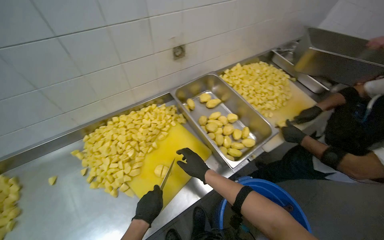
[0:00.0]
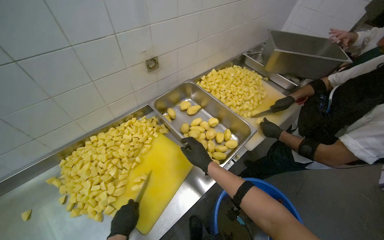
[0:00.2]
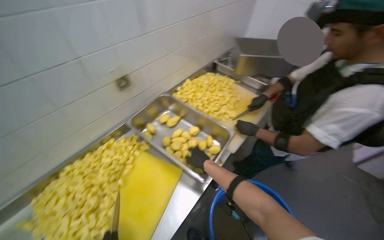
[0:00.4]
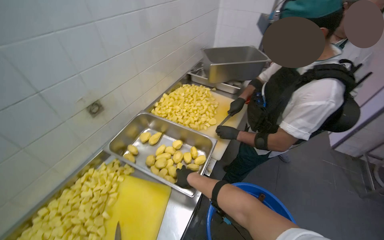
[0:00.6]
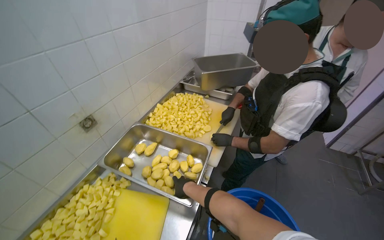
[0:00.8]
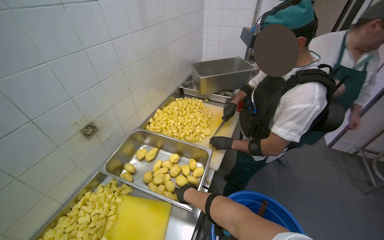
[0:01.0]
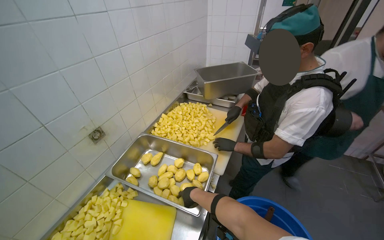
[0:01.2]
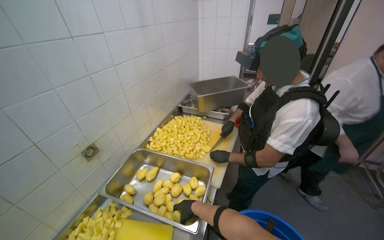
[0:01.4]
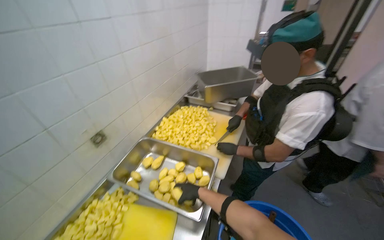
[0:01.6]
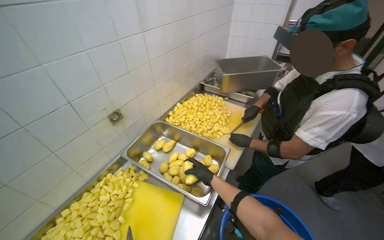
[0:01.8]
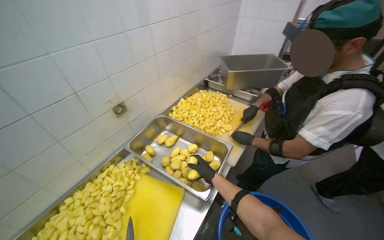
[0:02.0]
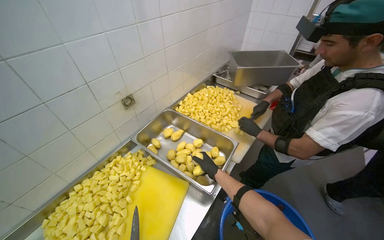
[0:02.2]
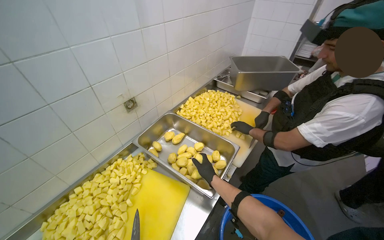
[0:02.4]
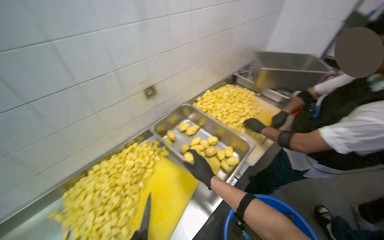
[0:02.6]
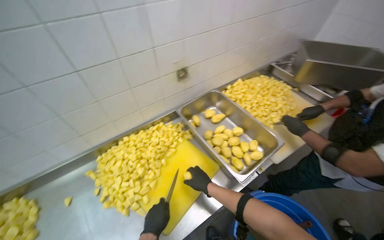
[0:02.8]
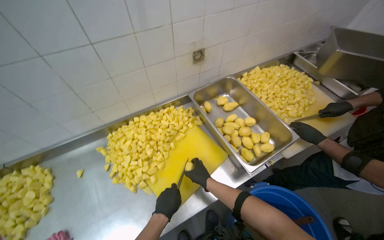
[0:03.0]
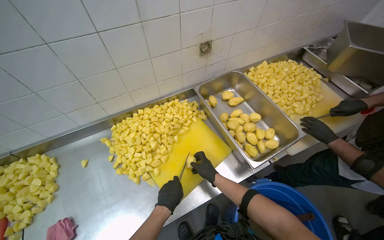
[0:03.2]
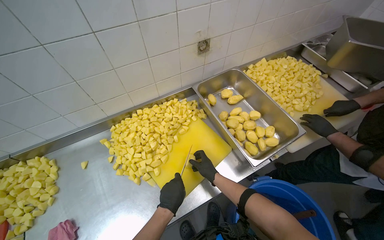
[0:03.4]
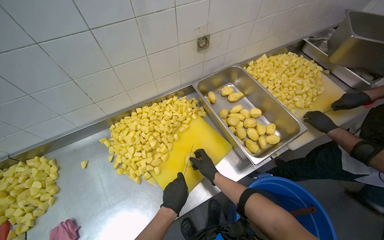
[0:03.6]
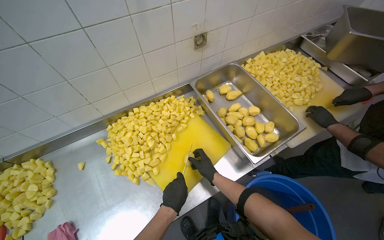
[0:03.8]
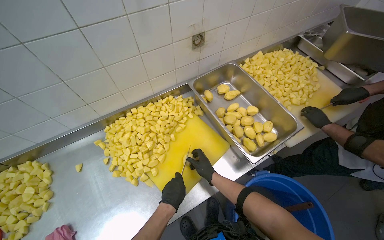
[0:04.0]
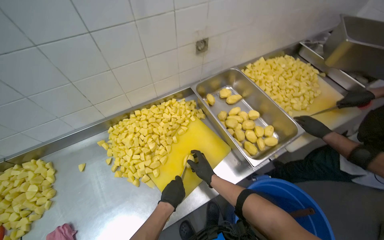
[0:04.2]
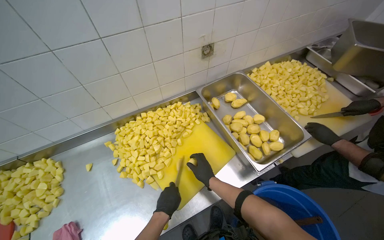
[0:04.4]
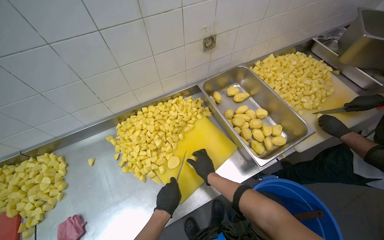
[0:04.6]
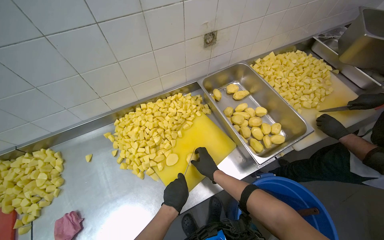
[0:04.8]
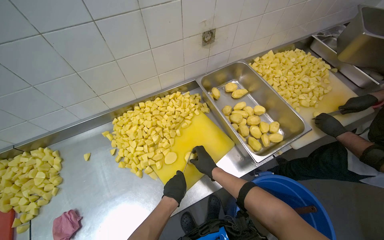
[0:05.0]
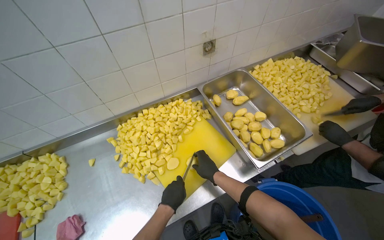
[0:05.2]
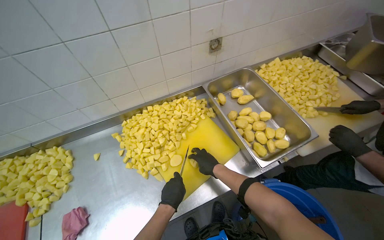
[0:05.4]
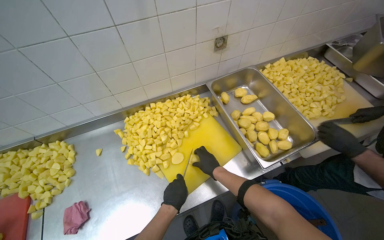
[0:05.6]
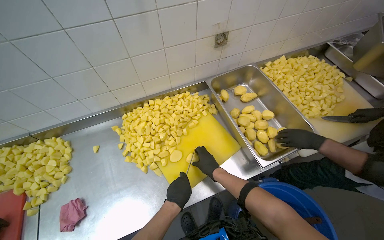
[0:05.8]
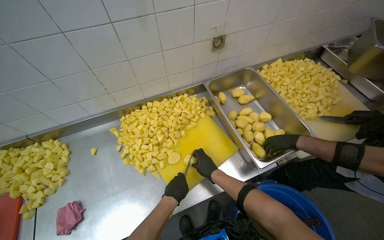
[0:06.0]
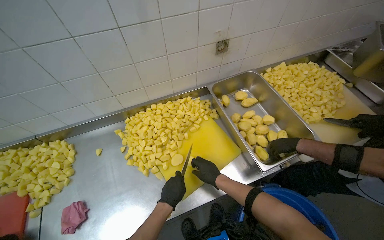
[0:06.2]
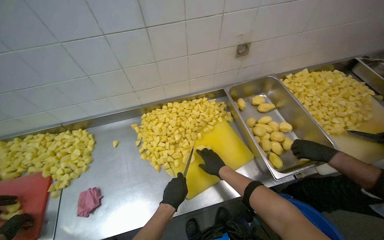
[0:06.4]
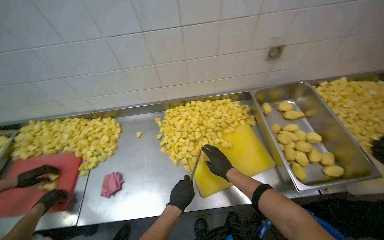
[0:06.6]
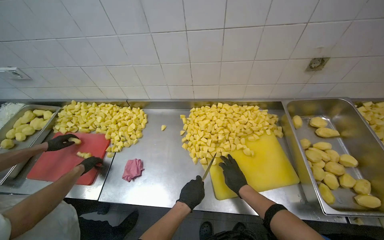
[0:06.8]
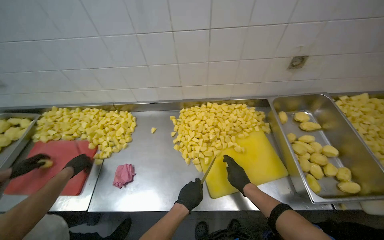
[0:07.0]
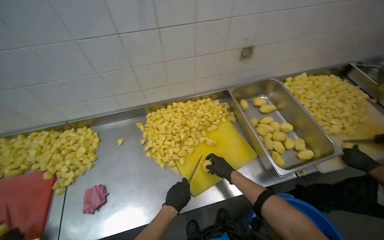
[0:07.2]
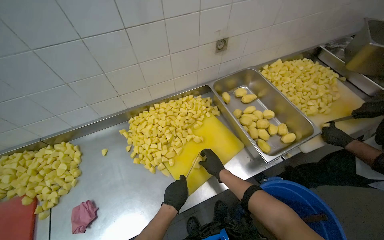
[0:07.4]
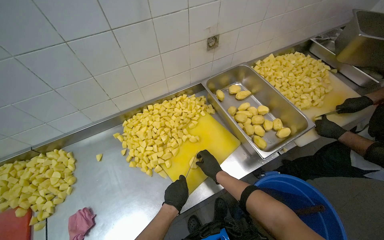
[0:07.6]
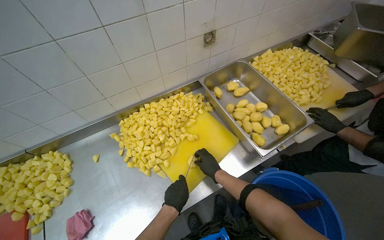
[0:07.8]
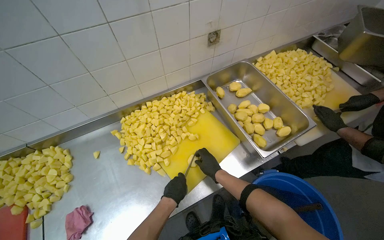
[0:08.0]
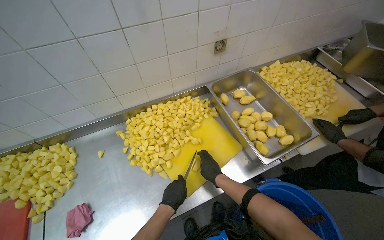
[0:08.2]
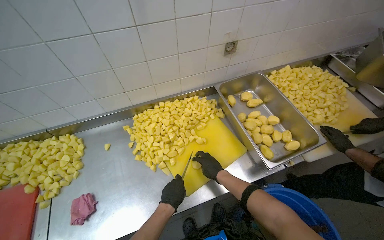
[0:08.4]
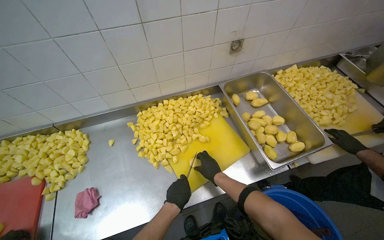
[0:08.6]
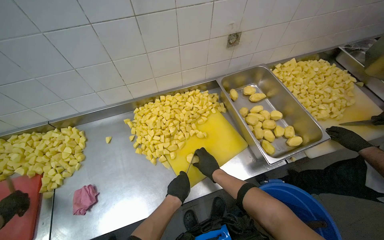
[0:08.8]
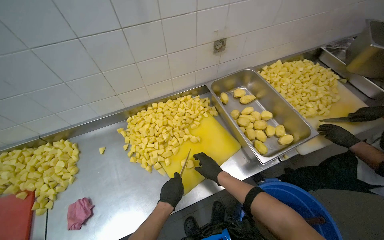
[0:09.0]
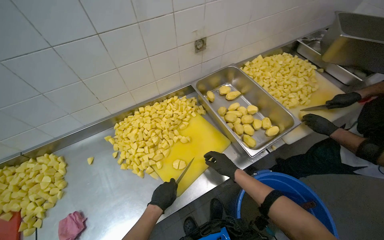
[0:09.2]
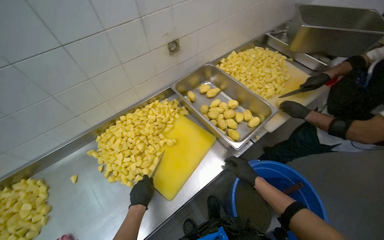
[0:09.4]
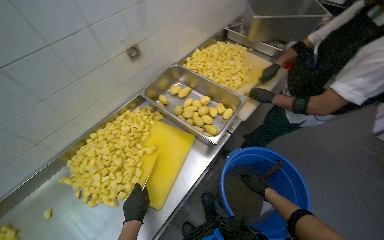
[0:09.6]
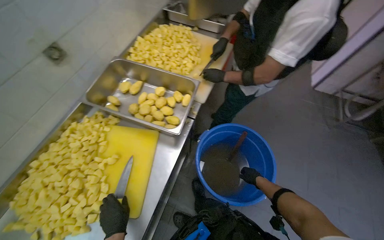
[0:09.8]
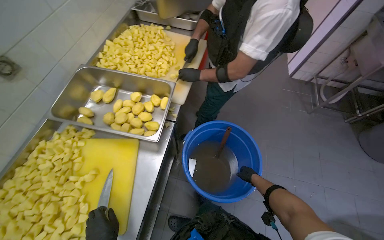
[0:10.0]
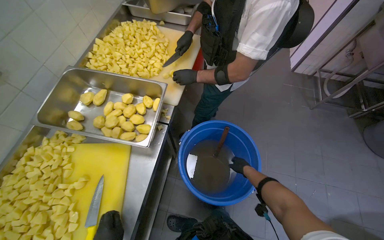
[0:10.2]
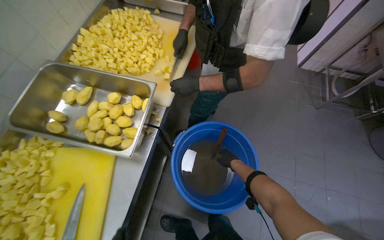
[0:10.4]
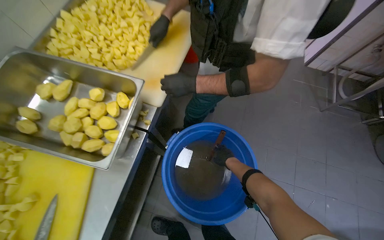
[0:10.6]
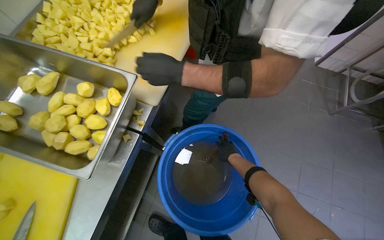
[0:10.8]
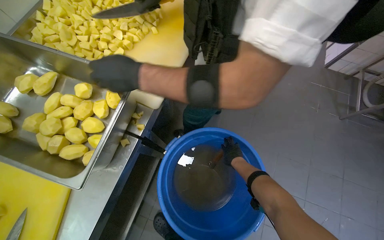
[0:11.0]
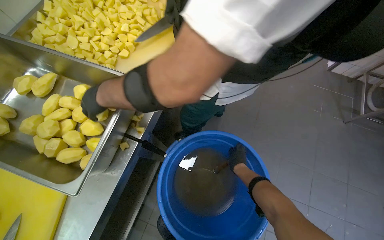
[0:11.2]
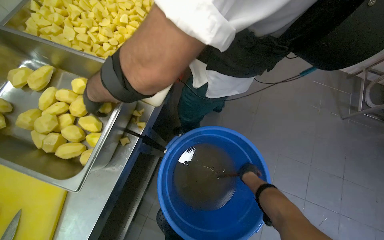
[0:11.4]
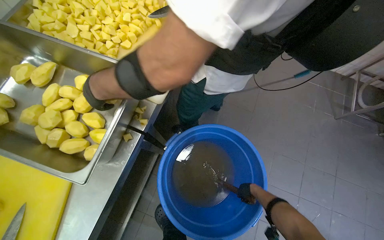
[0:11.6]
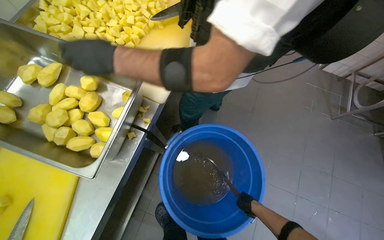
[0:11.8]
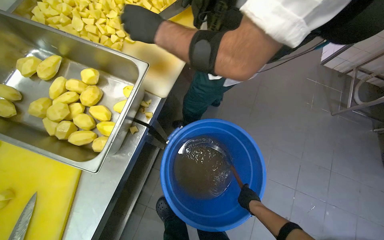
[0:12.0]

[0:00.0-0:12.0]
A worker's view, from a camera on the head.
Job: preparing food.
The whole recording: Cutting potatoes into pieces. The worker cuts peeled potatoes into small pieces on a yellow cutting board.
0:00.0 to 0:01.6: The wearer looks some 35 degrees further to the right. The view tilts some 15 degrees upward.
0:01.6 to 0:03.0: The head rotates about 35 degrees to the left. The camera pitches downward, by about 20 degrees.
0:03.0 to 0:06.0: The hands are busy where they are.
0:07.6 to 0:09.0: The hands are busy where they are.
0:09.0 to 0:10.4: The head rotates about 50 degrees to the right.
0:10.4 to 0:12.0: The right hand moves down the picture, approximately 10 cm.

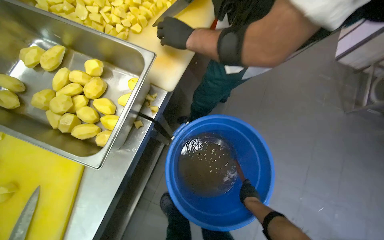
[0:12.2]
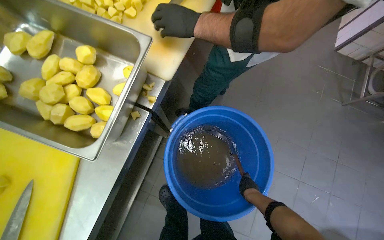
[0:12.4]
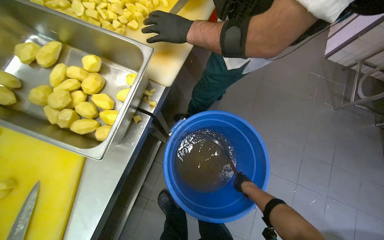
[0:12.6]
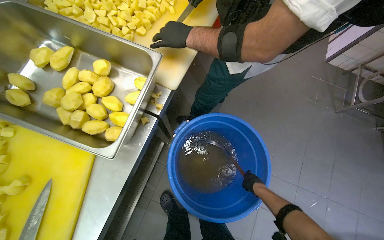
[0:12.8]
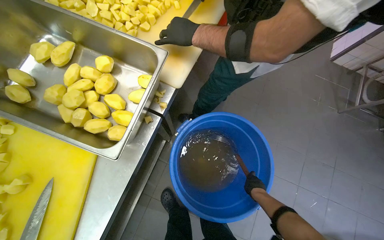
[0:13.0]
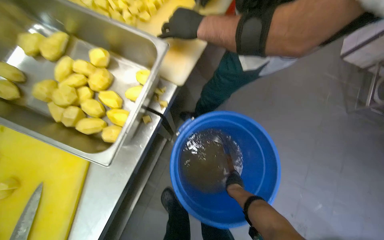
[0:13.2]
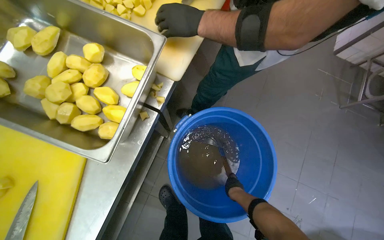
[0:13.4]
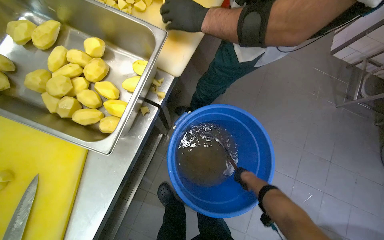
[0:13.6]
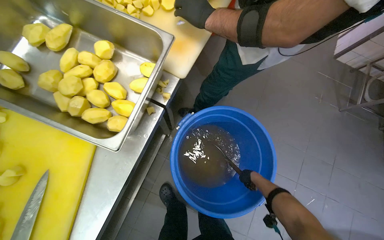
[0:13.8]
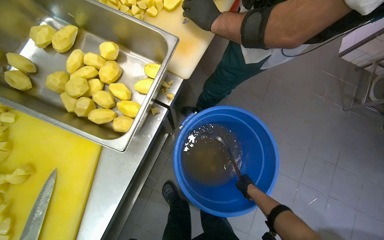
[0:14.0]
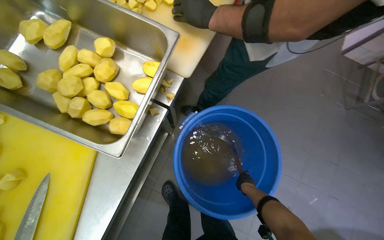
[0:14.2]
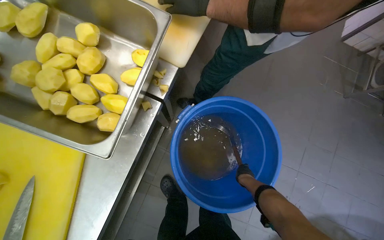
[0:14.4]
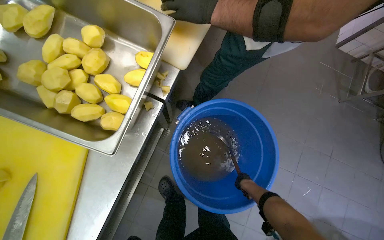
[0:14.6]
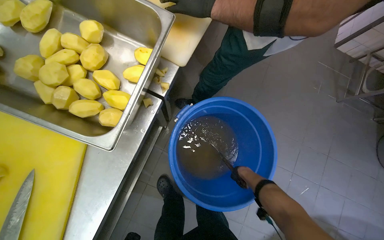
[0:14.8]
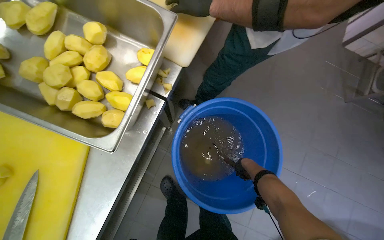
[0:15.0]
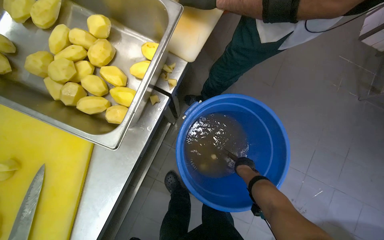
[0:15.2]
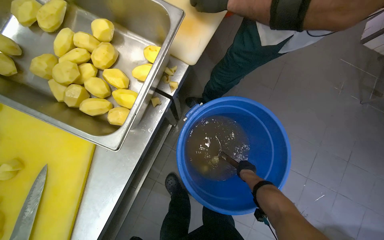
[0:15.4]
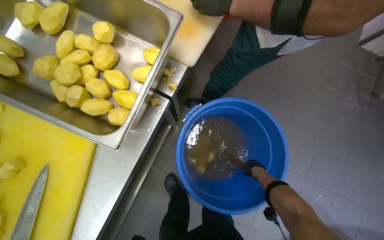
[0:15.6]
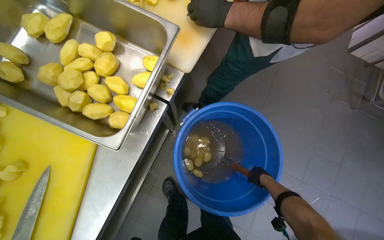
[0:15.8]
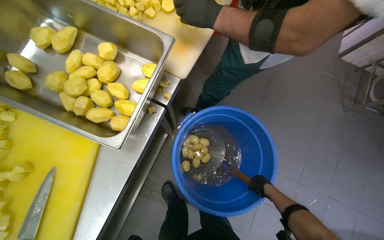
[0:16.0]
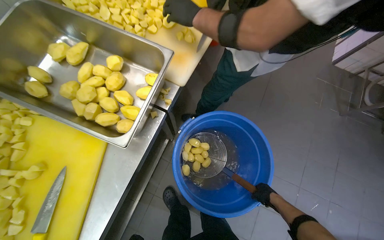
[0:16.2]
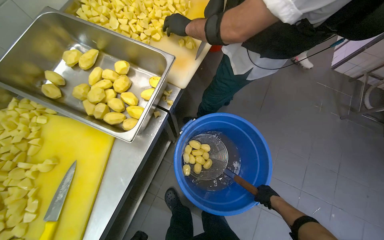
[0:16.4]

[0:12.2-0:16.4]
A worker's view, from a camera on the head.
Job: preparing food.
The whole recording: Cutting potatoes into pieces. The worker cuts peeled potatoes into small pieces on a yellow cutting board.
0:15.0 to 0:16.4: The right hand is displaced to the right and down the picture by about 15 cm, and moves about 15 cm farther from the camera and comes back.

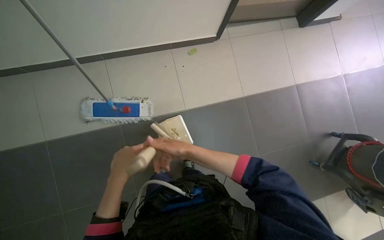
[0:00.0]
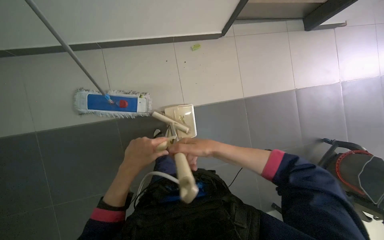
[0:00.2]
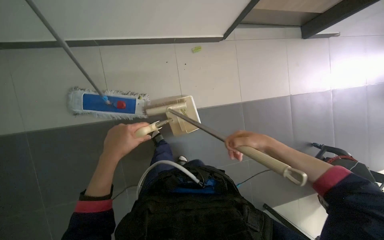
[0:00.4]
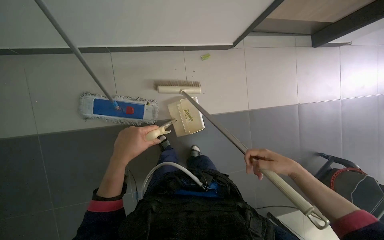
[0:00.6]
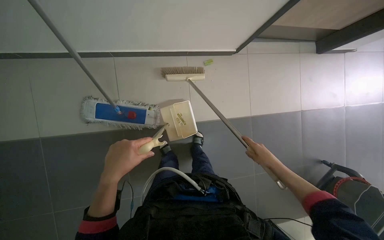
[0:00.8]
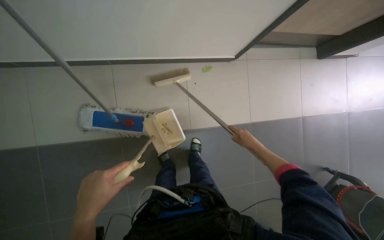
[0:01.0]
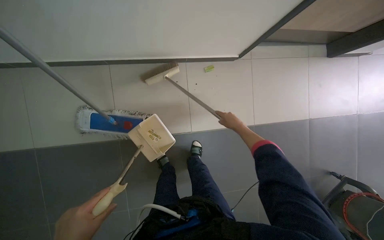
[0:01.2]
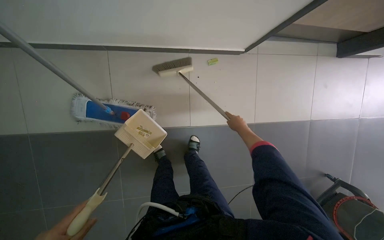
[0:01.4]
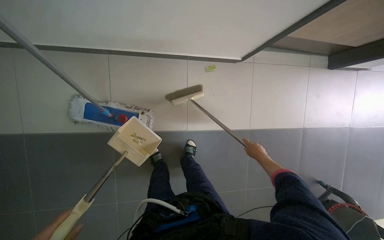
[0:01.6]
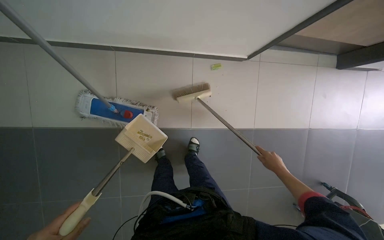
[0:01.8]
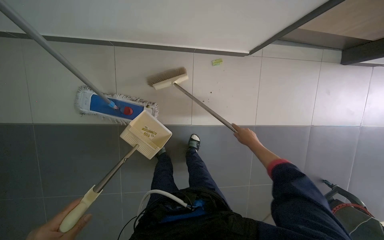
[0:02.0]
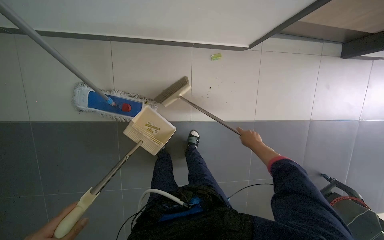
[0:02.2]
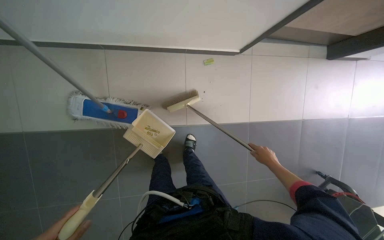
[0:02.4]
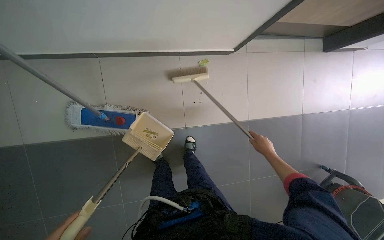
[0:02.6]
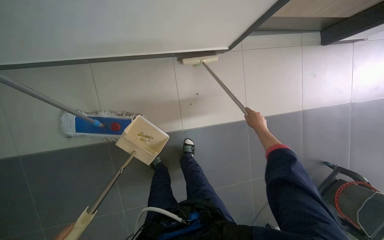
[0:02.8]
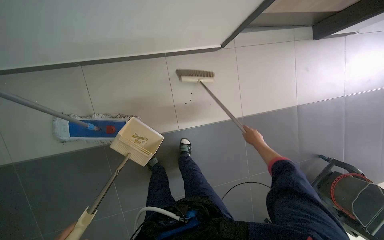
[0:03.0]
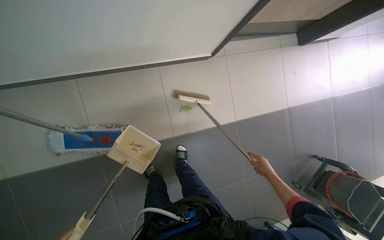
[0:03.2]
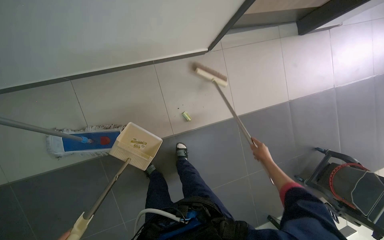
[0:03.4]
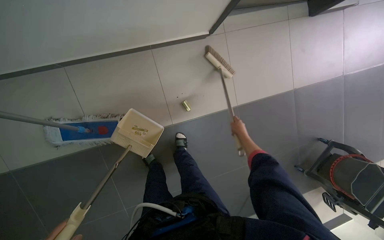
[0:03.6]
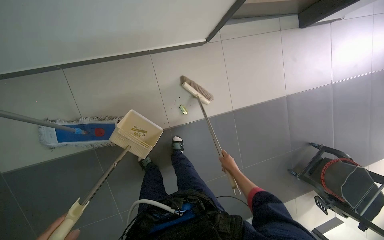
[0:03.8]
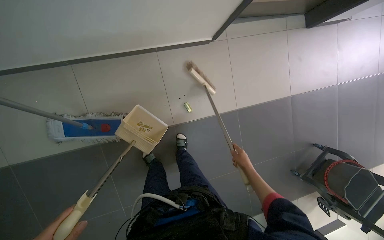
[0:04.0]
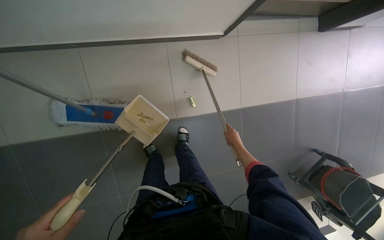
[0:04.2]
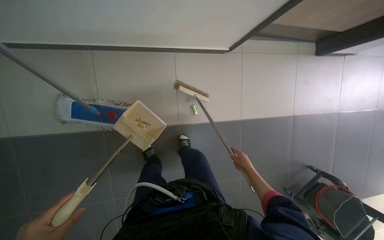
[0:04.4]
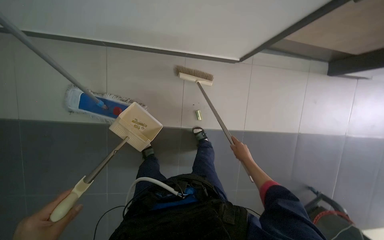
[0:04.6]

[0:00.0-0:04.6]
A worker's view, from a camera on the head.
Job: preparing cleaning supplies.
The whole recording: Preparing cleaning tools and mopping floor. The worker prepares the mop bucket with water and cleaning solution, and cleans buckets.
0:00.0 to 0:01.6: The right hand travels to the right and farther from the camera by some 40 cm.
0:03.0 to 0:04.6: The right hand moves up and down the picture over about 15 cm, changing direction 3 times.
